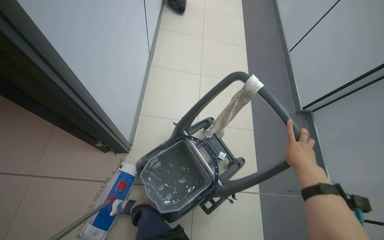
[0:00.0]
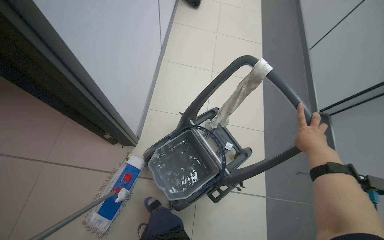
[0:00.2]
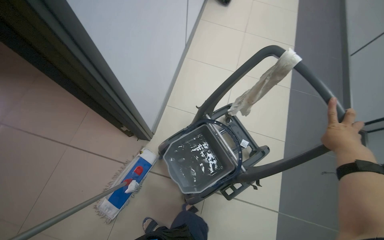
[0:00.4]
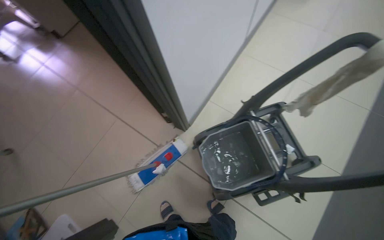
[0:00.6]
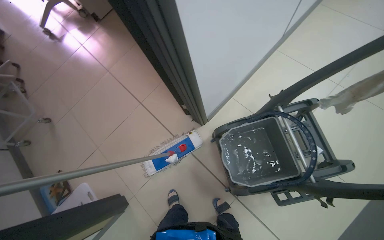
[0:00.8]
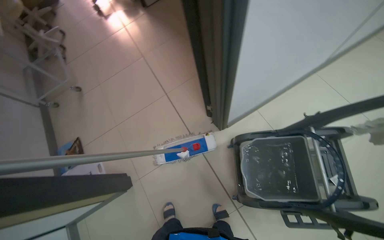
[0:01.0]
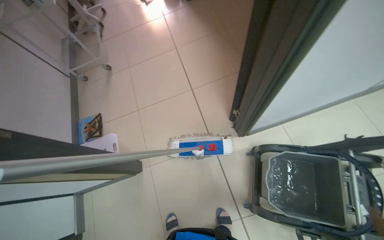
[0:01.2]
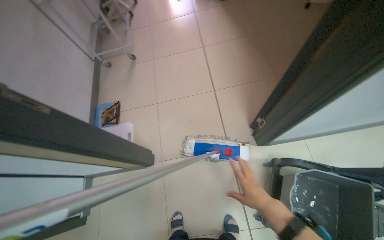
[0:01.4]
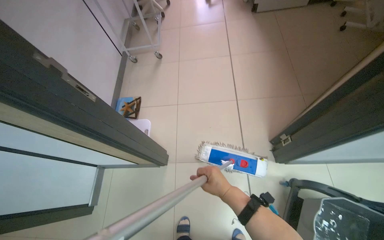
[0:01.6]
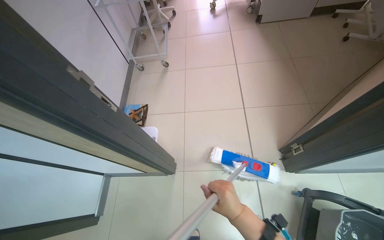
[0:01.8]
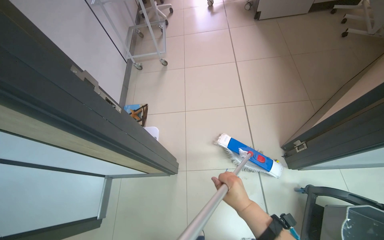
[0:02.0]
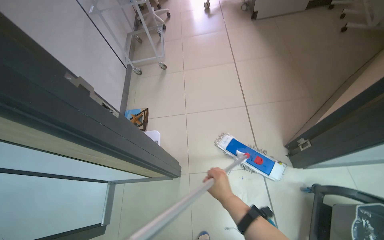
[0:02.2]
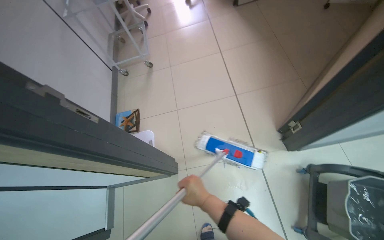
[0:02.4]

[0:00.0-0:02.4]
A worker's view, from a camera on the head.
Job: mopping floor.
The whole recording: Mopping room floor. The worker mops the floor in the room, moving furniture and objects to clean the entire area.
0:00.0 to 0:01.2: The camera travels about 40 cm. The head rotates roughly 55 degrees to the left.

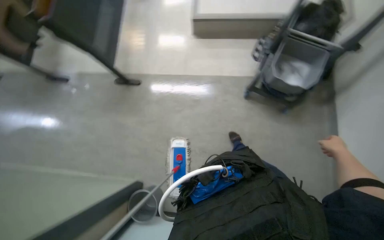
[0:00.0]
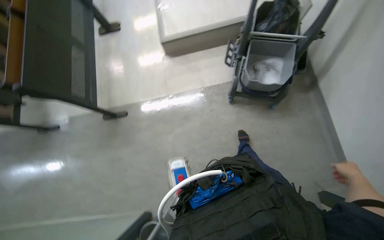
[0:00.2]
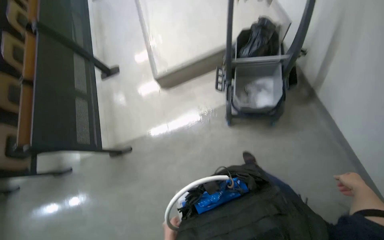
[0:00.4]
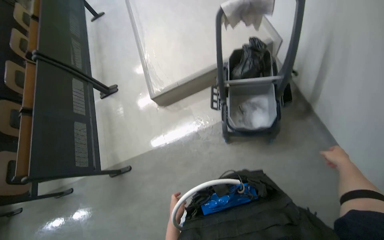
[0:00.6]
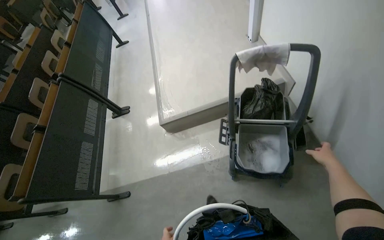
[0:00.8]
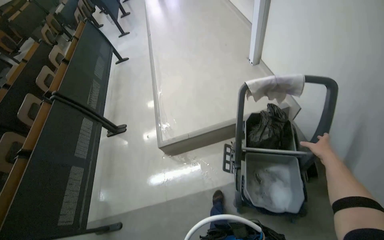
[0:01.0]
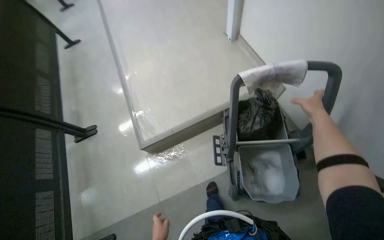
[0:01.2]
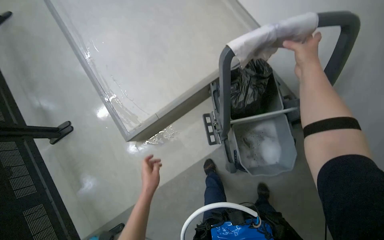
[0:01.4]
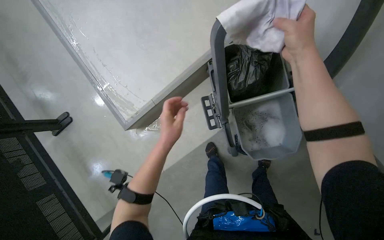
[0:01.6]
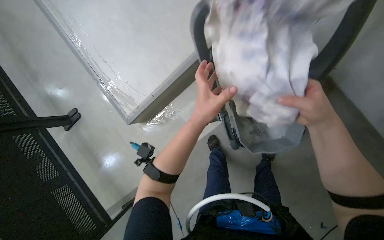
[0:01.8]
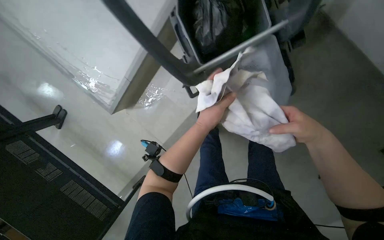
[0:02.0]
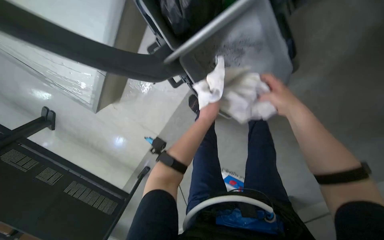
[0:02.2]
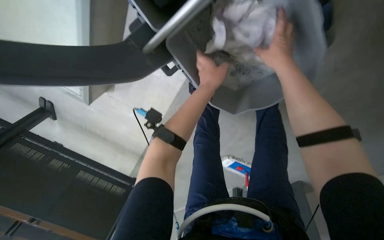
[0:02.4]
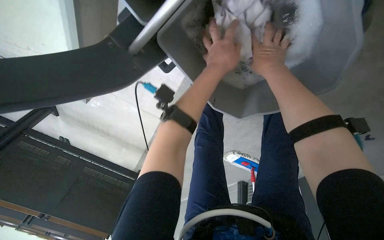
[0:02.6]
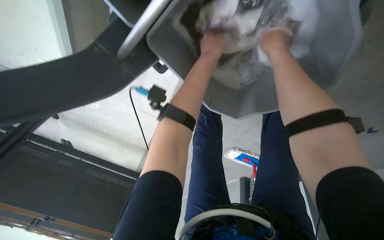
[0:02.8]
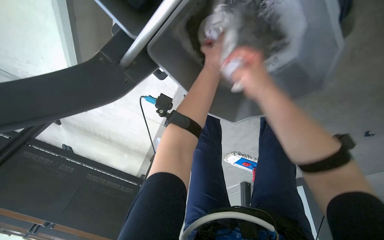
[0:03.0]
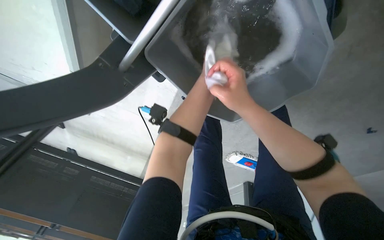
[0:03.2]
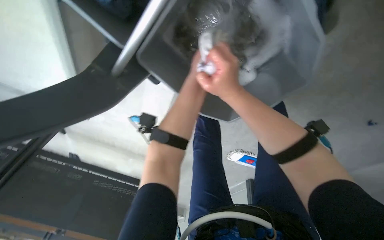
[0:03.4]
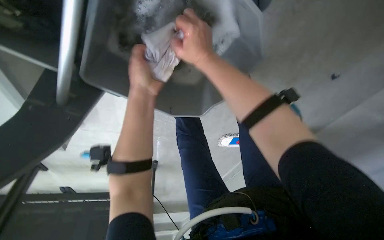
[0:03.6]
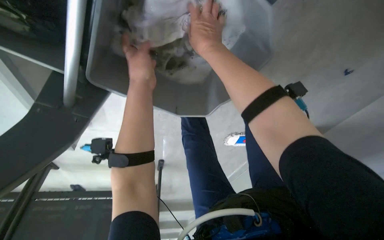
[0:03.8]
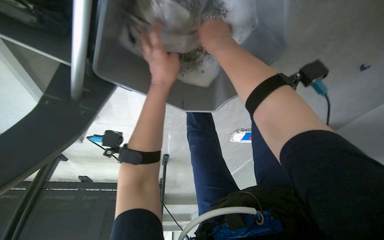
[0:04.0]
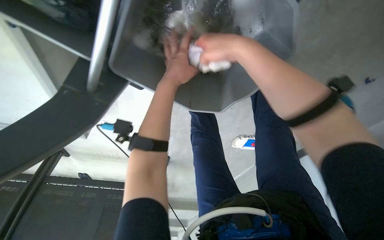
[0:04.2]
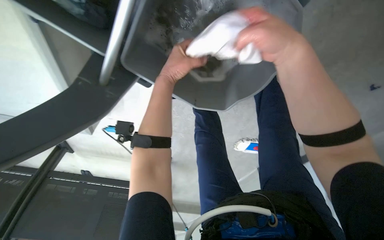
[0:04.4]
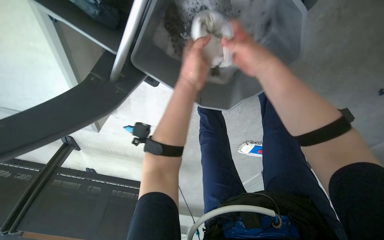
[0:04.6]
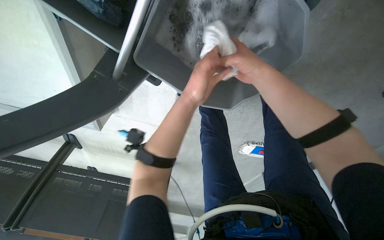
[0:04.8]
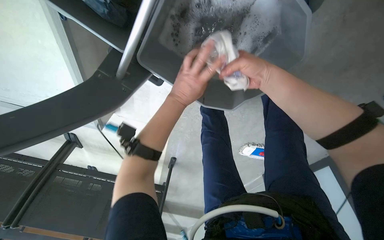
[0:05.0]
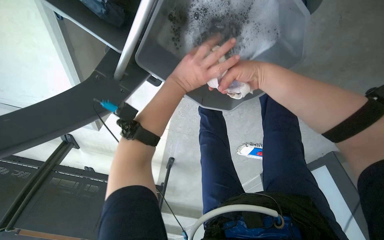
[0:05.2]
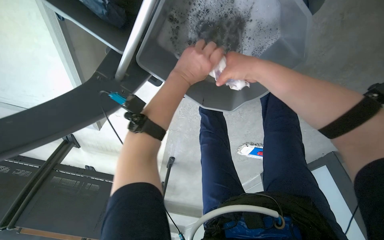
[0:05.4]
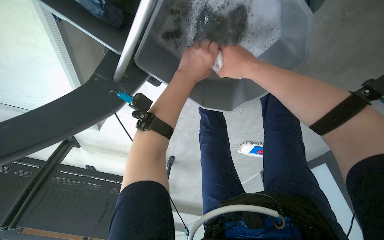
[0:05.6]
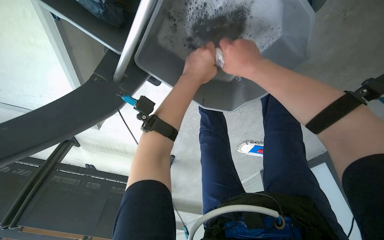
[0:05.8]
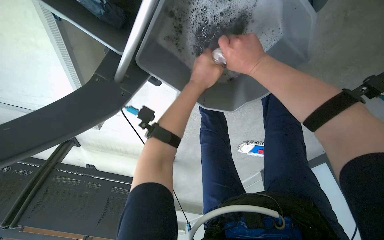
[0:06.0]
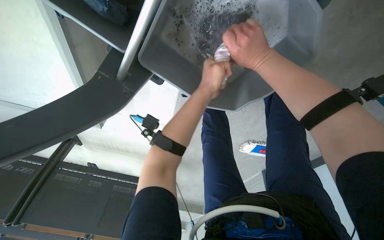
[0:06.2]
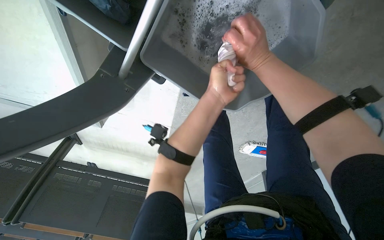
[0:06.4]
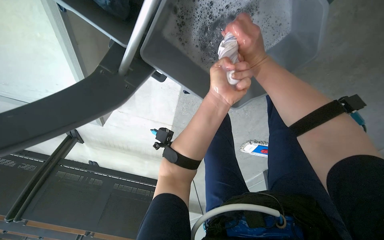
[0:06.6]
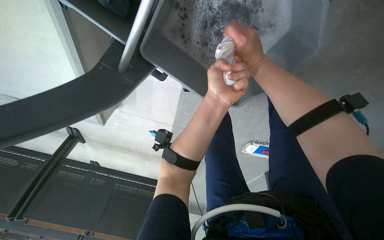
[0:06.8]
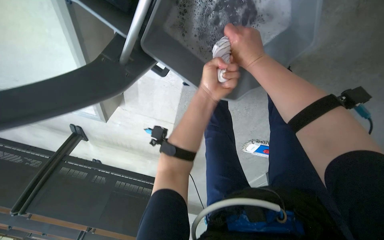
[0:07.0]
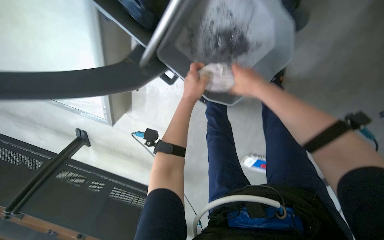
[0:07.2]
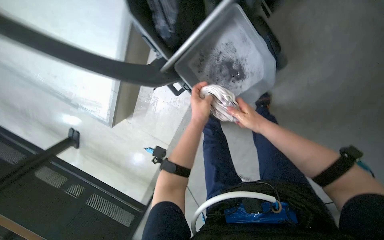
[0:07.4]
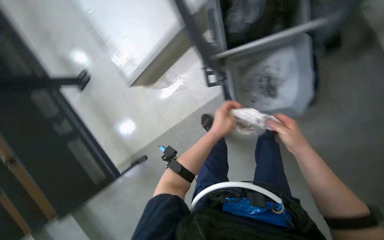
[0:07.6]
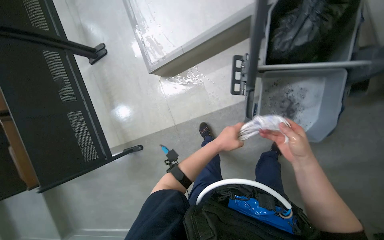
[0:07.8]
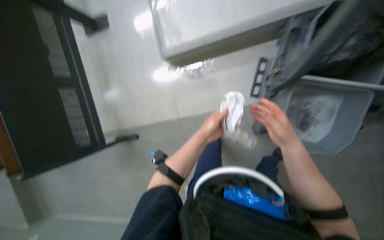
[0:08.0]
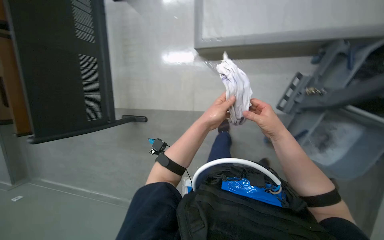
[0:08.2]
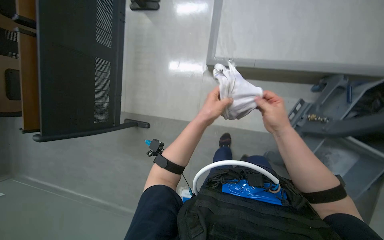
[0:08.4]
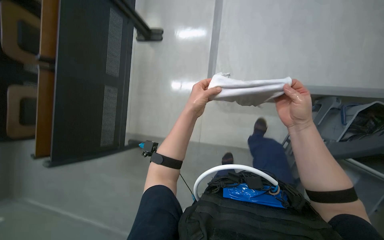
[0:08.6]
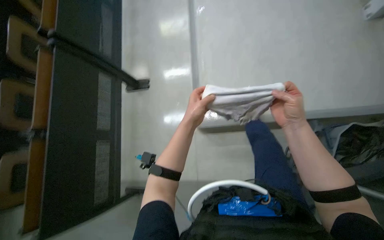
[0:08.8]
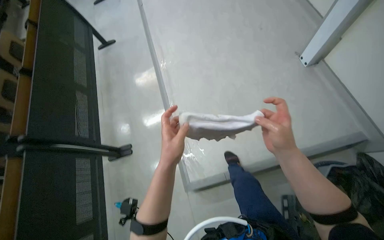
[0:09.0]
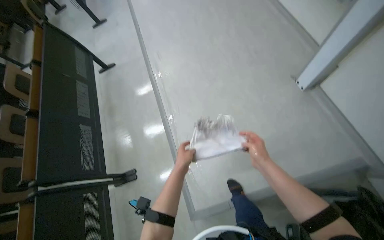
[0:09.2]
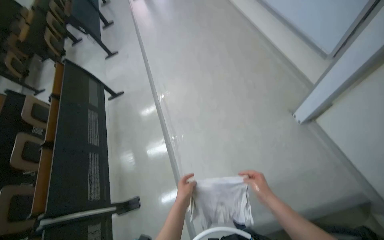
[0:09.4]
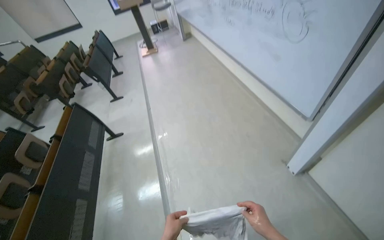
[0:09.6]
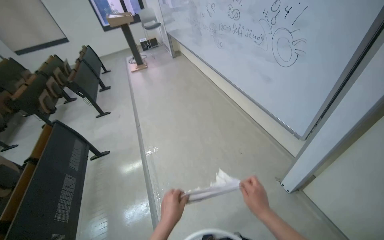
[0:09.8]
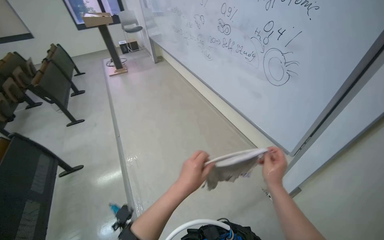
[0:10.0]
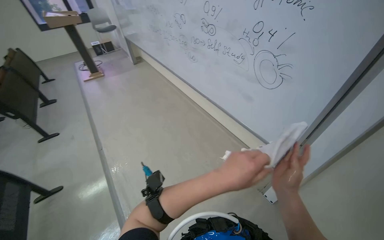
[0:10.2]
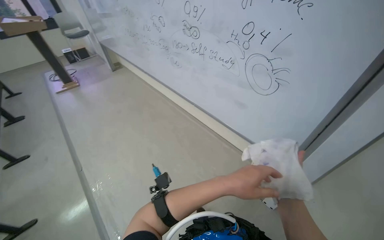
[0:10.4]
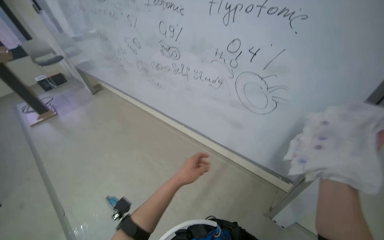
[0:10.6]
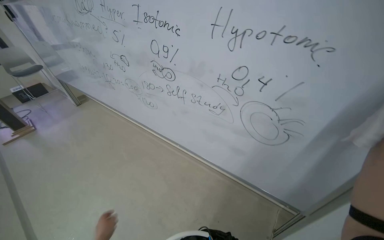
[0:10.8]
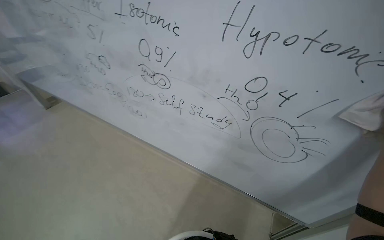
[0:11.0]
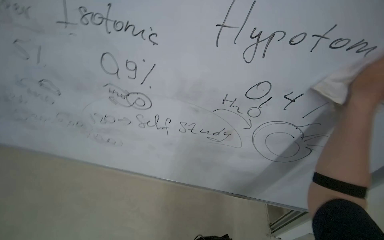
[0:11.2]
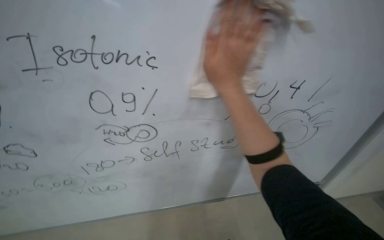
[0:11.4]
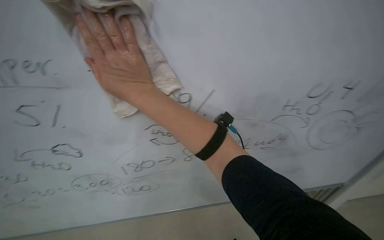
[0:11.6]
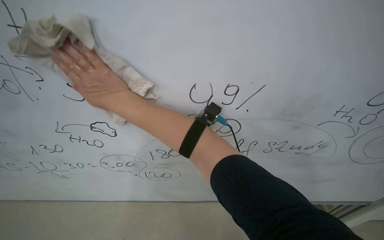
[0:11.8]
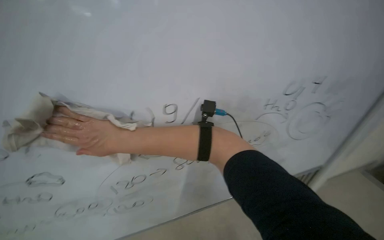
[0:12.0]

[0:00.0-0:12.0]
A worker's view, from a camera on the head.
Job: wiping surfaces.
The whole recording: Wiping whiteboard. The worker wipes the whiteboard clean using a cloth and an eraser.
0:00.0 to 0:01.6: The camera travels approximately 90 cm. Everything in view rotates some 40 degrees counterclockwise.
0:01.6 to 0:03.0: The camera travels approximately 40 cm. The camera pitches downward, by about 35 degrees.
0:03.0 to 0:04.4: The left hand swings nearer and farther, some 20 cm each way, with 2 reversals, while the right hand goes some 15 cm up the picture.
0:06.0 to 0:07.6: Everything in view rotates some 40 degrees clockwise.
0:09.0 to 0:10.4: The camera is carried roughly 80 cm. The wearer looks roughly 25 degrees further to the right. The view tilts roughly 30 degrees upward.
0:10.4 to 0:12.0: The camera travels about 90 cm. The head turns to the right by roughly 65 degrees.

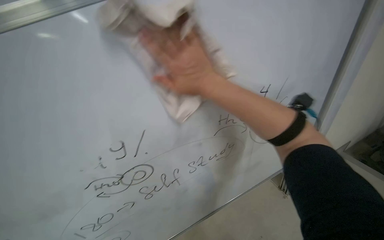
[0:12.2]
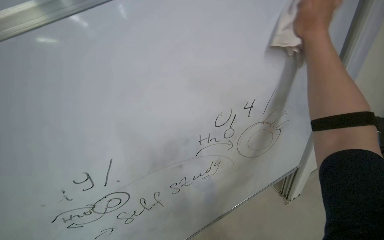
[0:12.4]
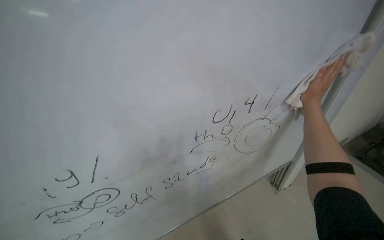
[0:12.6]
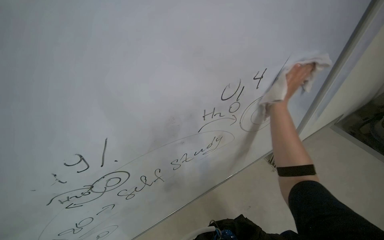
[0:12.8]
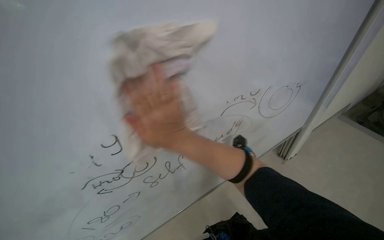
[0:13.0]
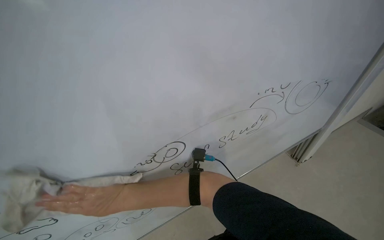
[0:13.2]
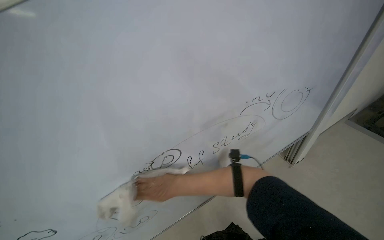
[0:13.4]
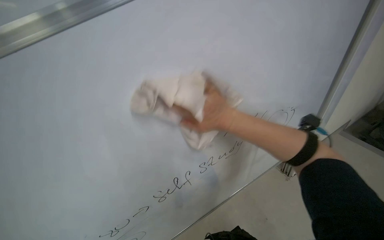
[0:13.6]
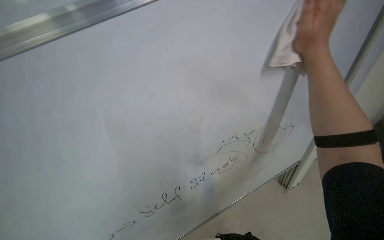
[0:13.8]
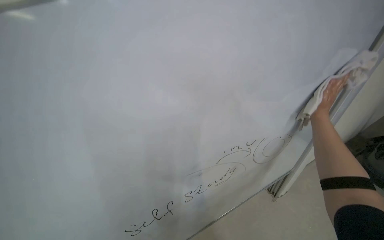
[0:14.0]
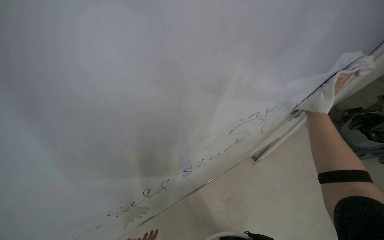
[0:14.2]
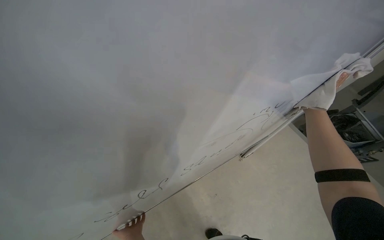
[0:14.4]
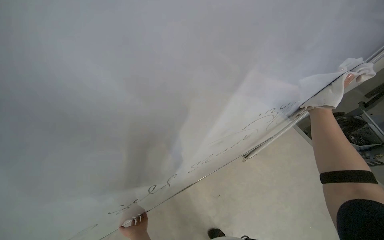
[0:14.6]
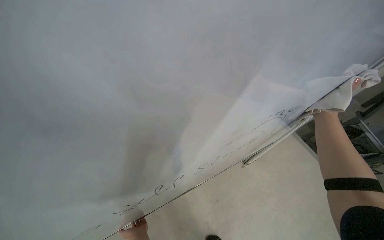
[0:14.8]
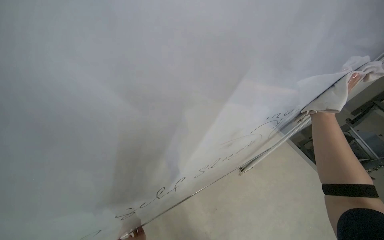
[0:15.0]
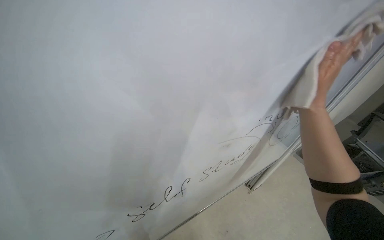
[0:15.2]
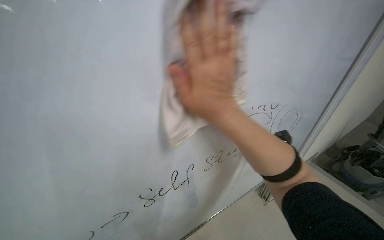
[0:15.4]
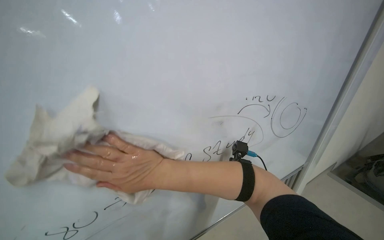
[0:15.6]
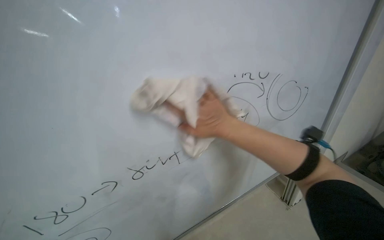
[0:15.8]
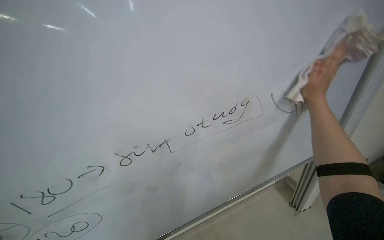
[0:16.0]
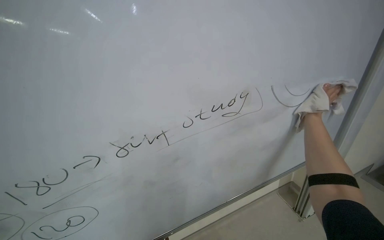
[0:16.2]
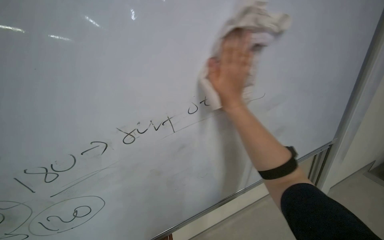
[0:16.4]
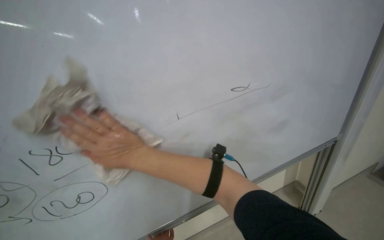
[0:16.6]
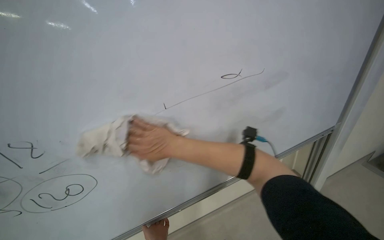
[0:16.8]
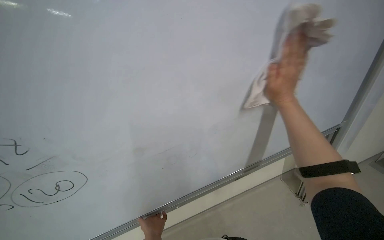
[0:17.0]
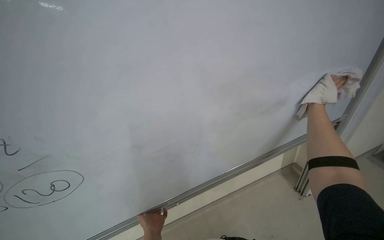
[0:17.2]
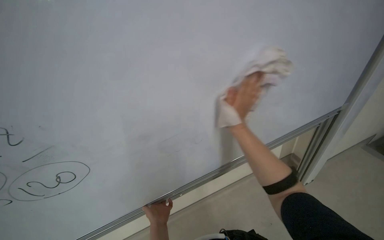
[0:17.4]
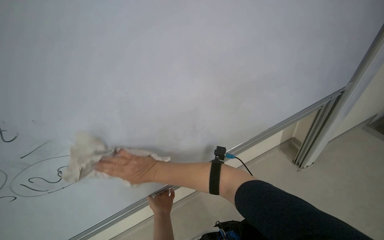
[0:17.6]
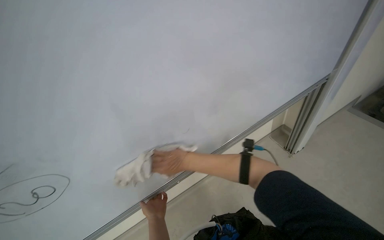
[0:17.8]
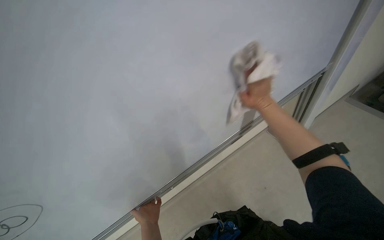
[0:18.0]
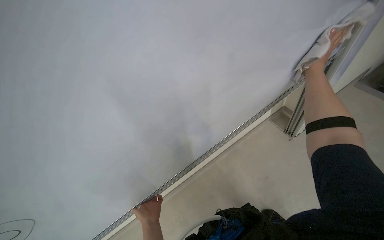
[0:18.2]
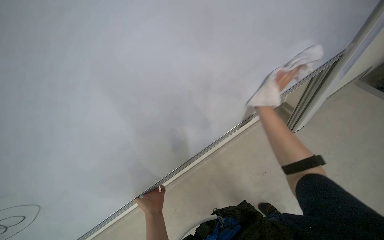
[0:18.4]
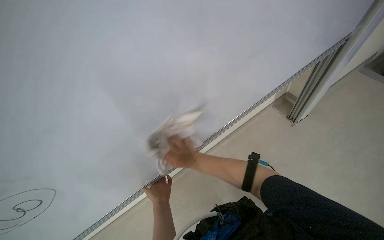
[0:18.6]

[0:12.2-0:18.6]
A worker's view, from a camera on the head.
Job: wiping surfaces.
The whole recording: Wiping whiteboard. The worker wipes the whiteboard clean using a cloth and an eraser.
0:13.8 to 0:15.4: The right hand moves to the left and down the picture, about 40 cm.
0:17.0 to 0:18.6: The camera pitches downward, by approximately 20 degrees. The right hand swings left and right, about 60 cm each way, with 3 reversals.